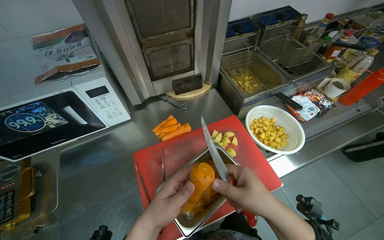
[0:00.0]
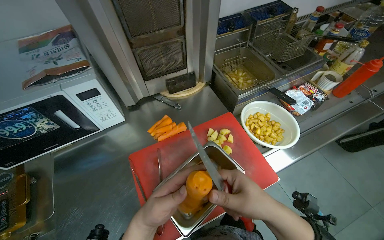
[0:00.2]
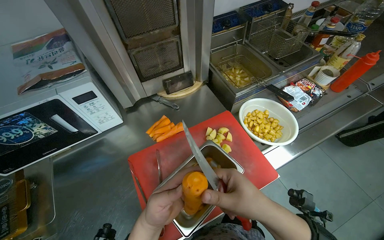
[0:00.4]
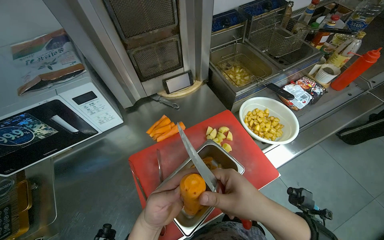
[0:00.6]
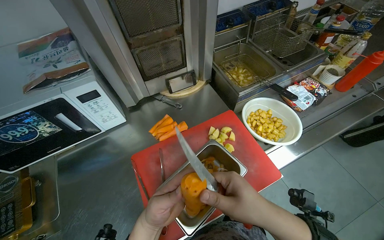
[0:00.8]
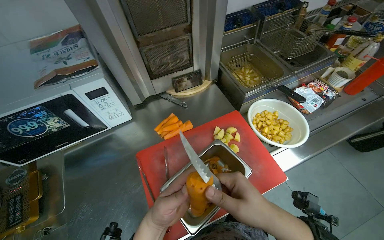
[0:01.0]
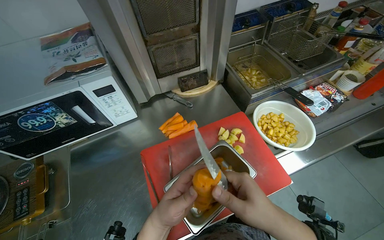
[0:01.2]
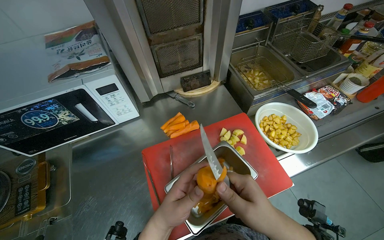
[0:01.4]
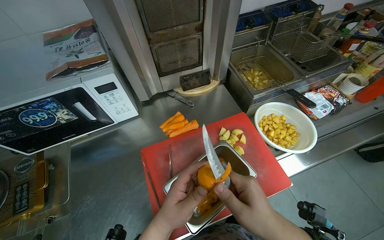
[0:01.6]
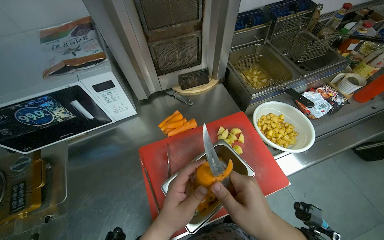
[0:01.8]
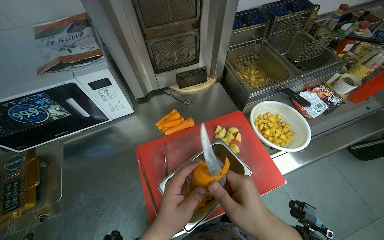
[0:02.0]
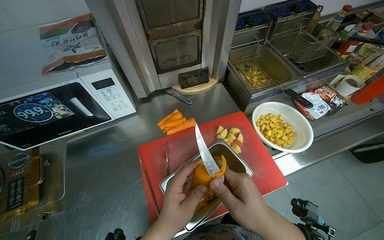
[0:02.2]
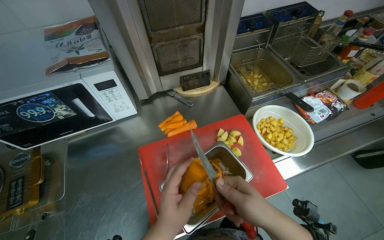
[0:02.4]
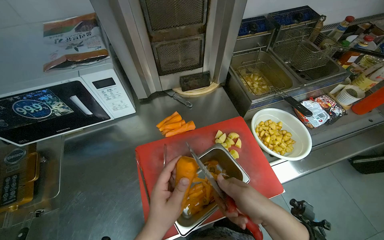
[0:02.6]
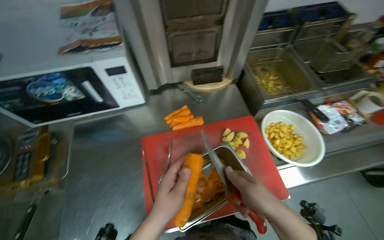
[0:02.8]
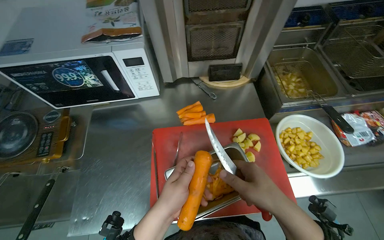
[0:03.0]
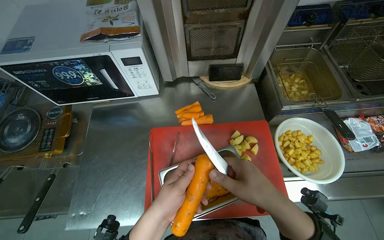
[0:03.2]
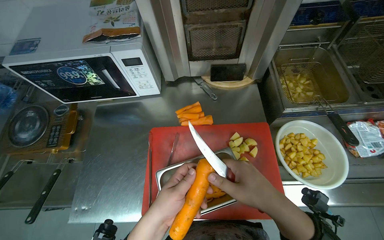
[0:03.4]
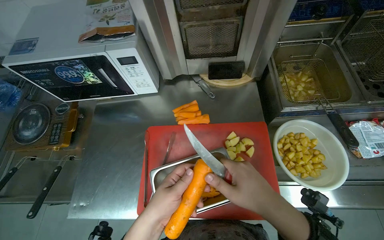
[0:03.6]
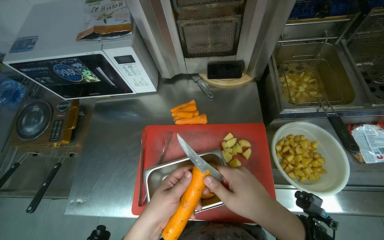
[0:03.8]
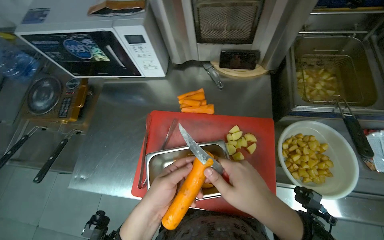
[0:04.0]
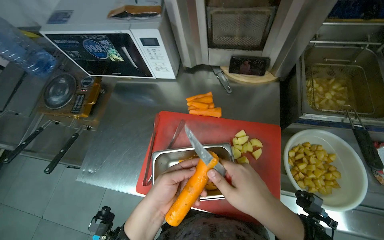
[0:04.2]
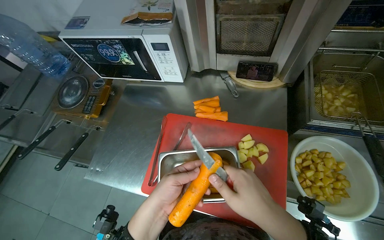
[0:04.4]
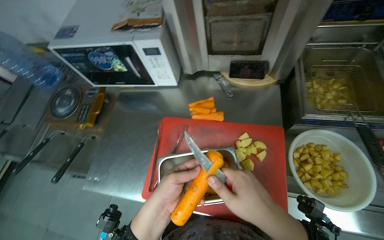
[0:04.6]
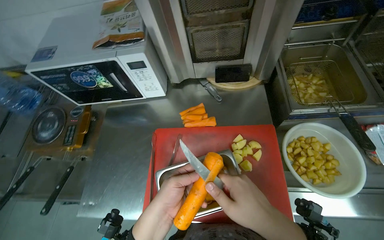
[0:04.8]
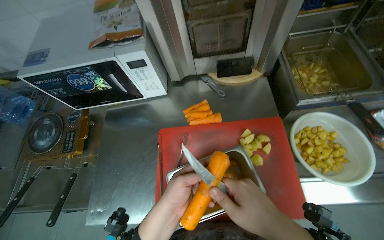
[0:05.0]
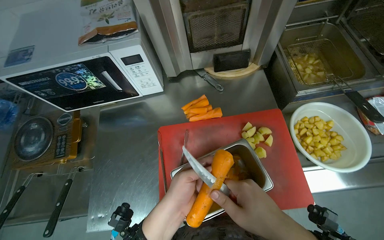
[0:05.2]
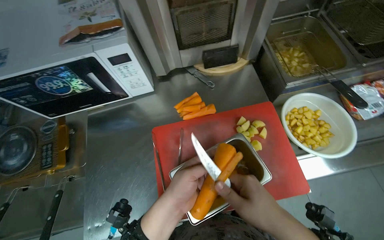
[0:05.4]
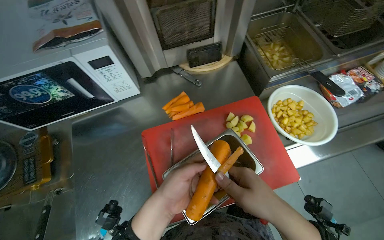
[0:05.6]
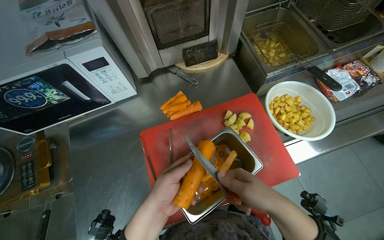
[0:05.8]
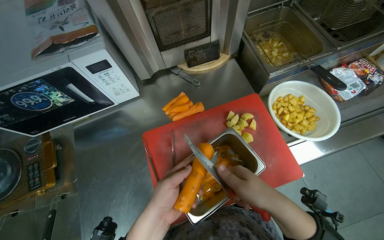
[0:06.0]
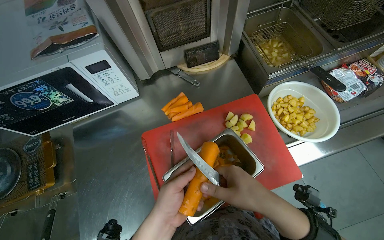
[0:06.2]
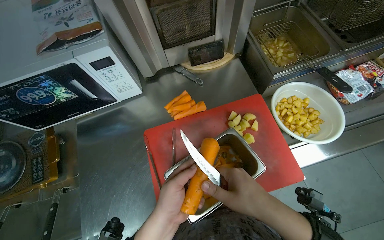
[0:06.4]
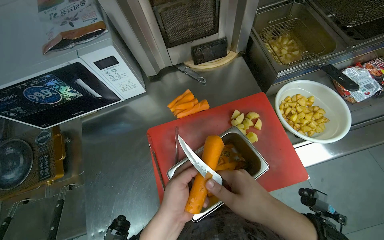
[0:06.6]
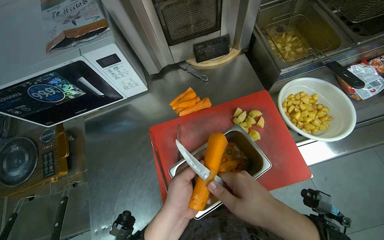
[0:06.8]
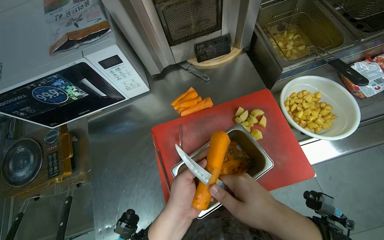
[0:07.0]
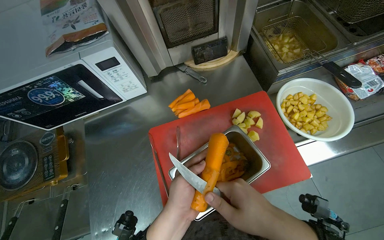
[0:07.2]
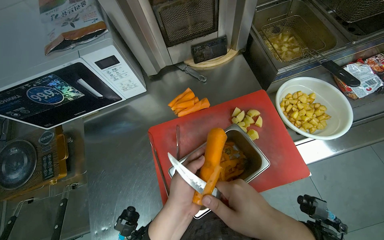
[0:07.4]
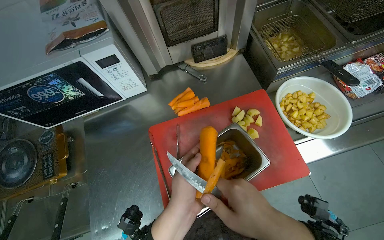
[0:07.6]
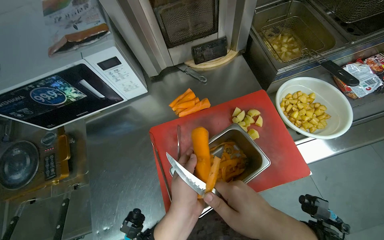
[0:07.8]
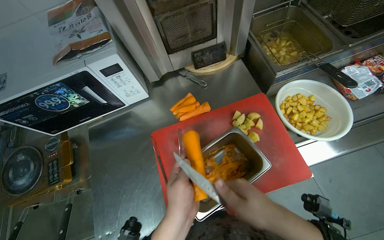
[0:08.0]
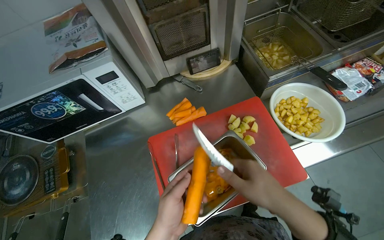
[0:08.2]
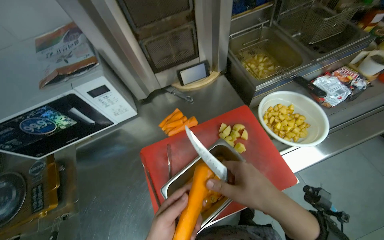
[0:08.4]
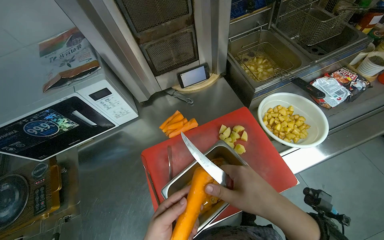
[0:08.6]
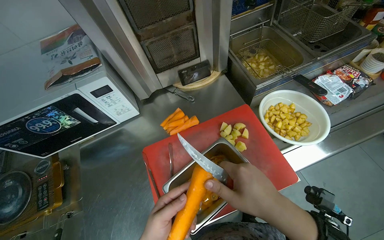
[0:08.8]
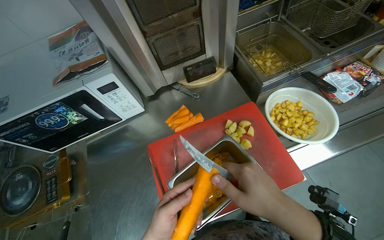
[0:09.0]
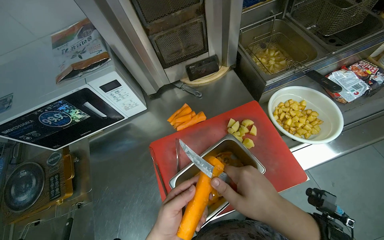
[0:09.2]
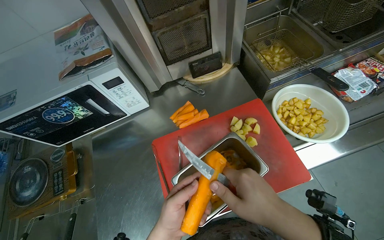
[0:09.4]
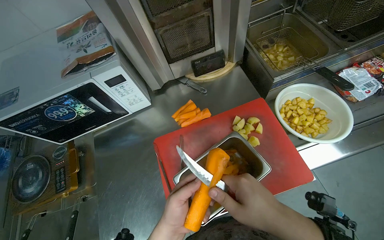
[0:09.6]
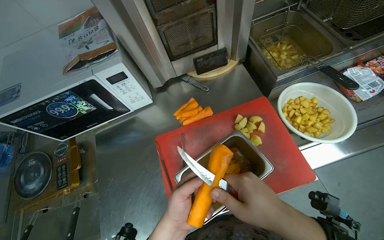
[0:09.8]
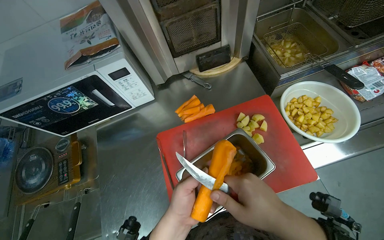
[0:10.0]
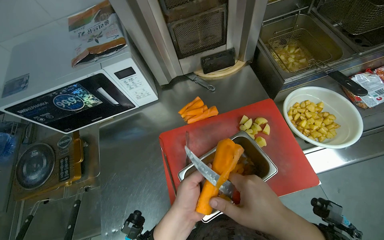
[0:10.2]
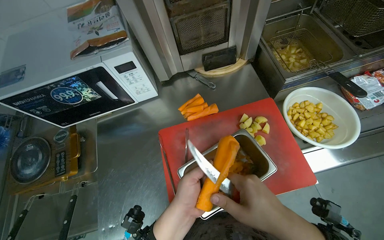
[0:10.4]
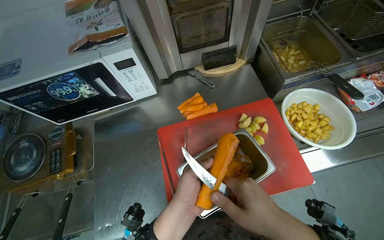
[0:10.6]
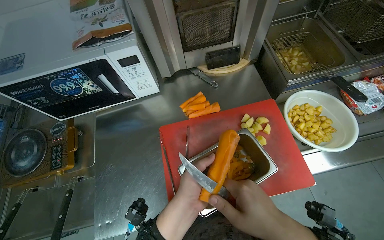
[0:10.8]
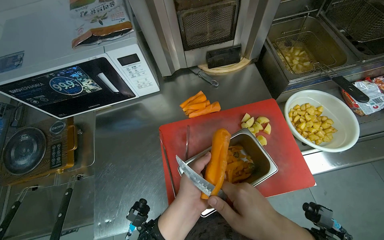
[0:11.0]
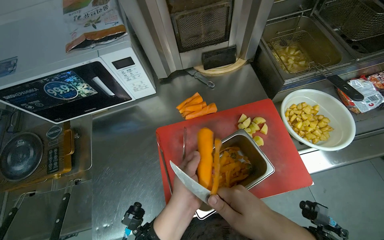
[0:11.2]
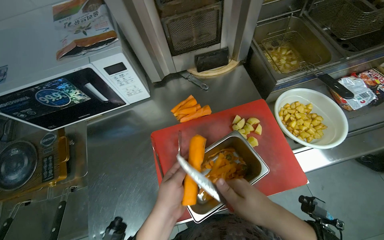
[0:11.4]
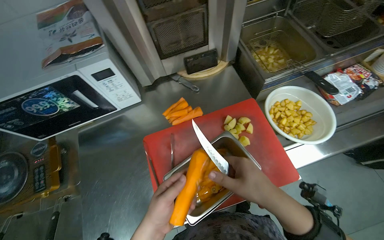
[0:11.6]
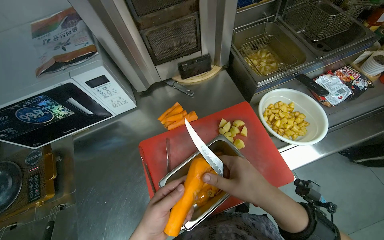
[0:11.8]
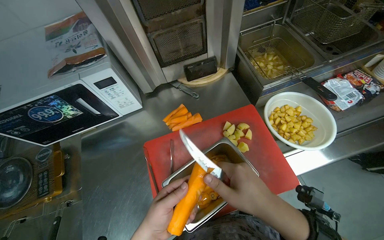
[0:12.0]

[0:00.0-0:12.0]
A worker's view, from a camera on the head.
Job: preparing food.
The whole recording: Peeling carrots. The worker peels carrots using a knife over a metal container.
0:03.0 to 0:04.4: The head rotates some 20 degrees to the left.
0:04.4 to 0:06.0: The head turns to the right by some 35 degrees.
0:06.0 to 0:07.6: The hands are busy where they are.
0:10.4 to 0:12.0: The hands are busy where they are.

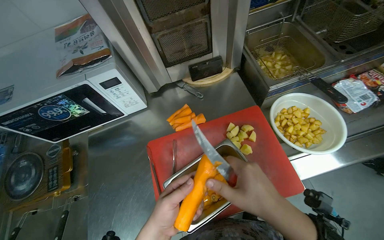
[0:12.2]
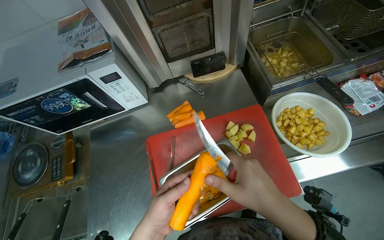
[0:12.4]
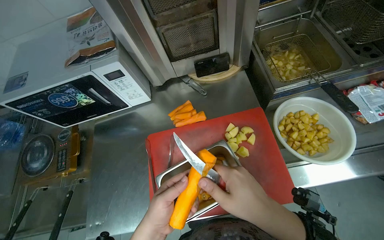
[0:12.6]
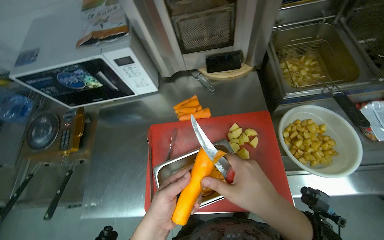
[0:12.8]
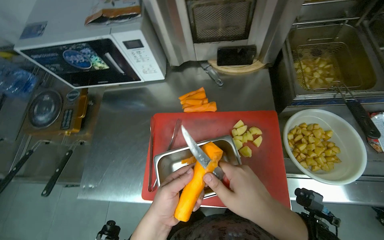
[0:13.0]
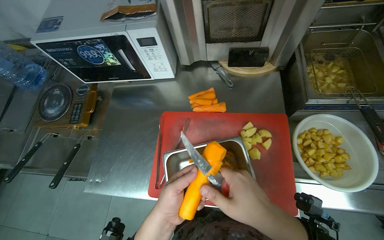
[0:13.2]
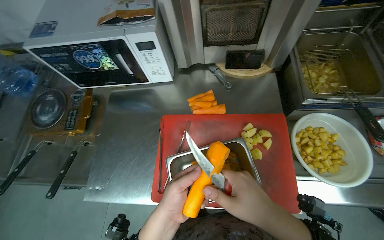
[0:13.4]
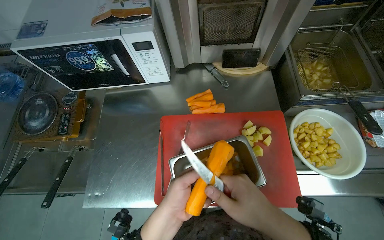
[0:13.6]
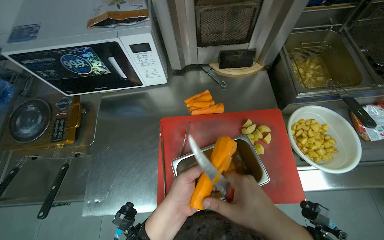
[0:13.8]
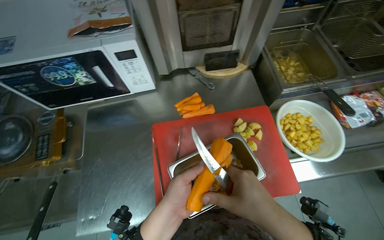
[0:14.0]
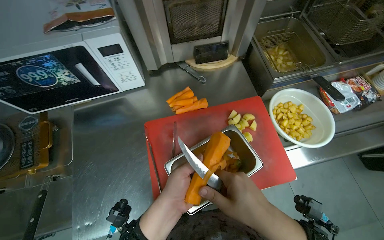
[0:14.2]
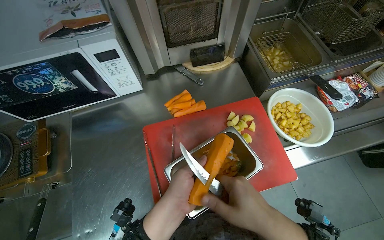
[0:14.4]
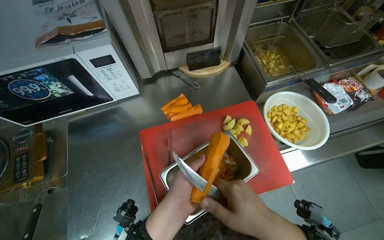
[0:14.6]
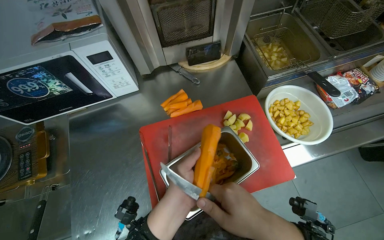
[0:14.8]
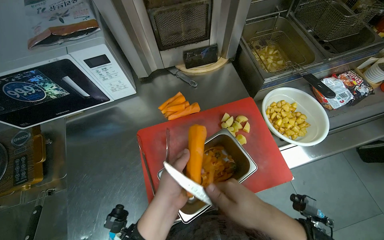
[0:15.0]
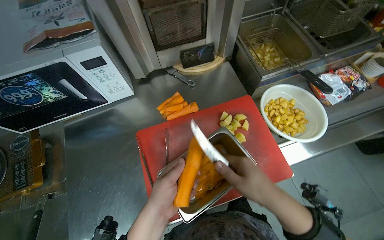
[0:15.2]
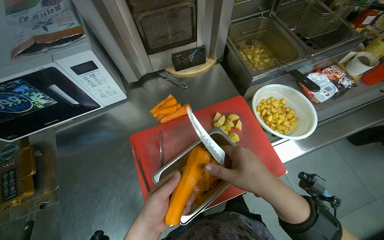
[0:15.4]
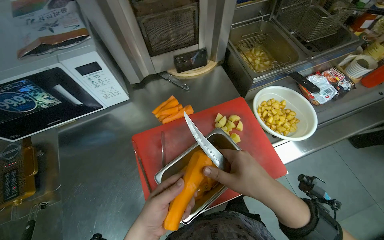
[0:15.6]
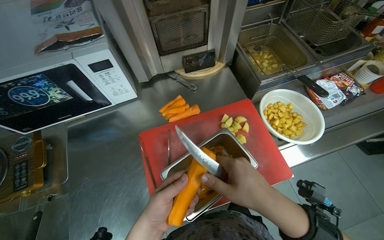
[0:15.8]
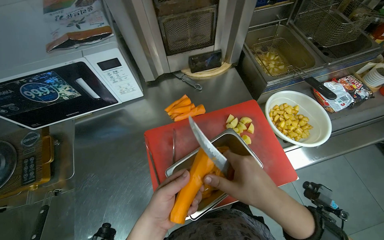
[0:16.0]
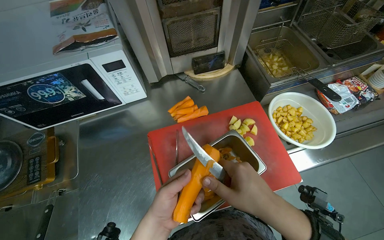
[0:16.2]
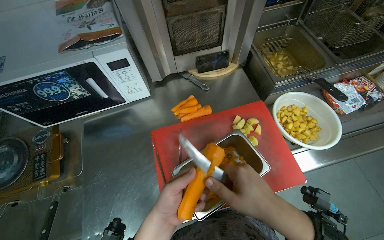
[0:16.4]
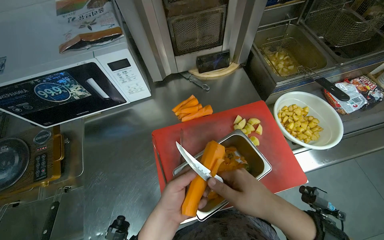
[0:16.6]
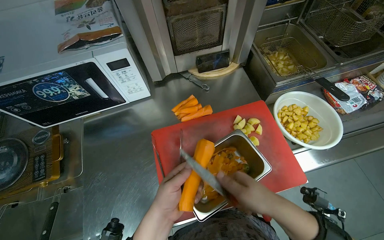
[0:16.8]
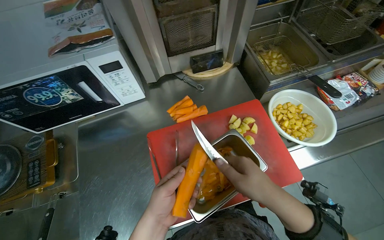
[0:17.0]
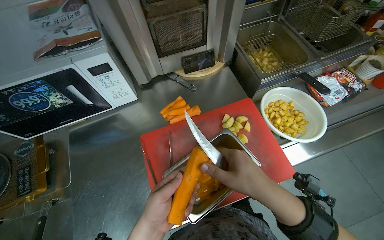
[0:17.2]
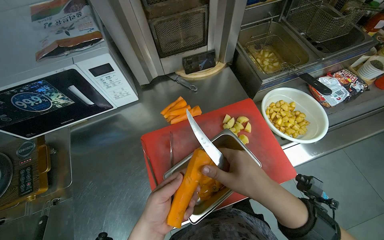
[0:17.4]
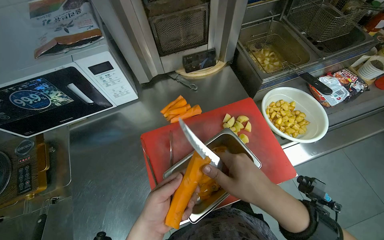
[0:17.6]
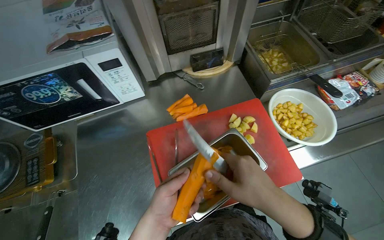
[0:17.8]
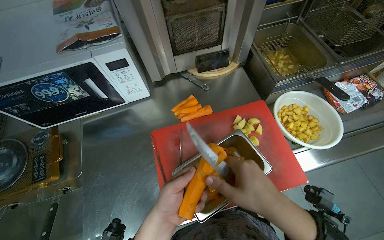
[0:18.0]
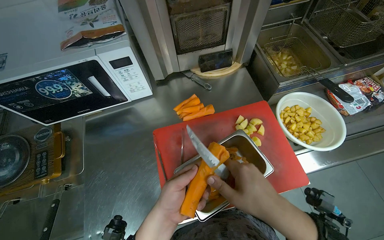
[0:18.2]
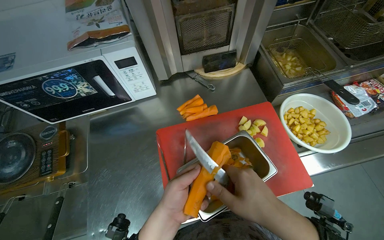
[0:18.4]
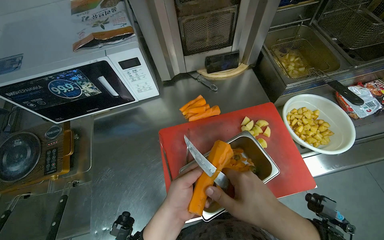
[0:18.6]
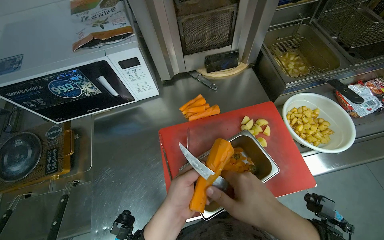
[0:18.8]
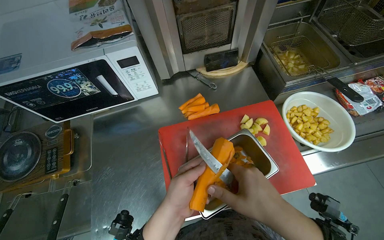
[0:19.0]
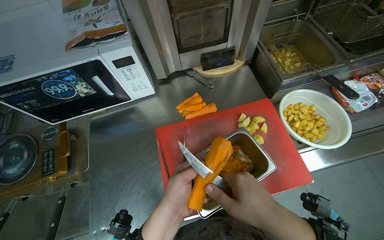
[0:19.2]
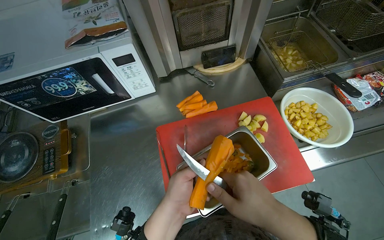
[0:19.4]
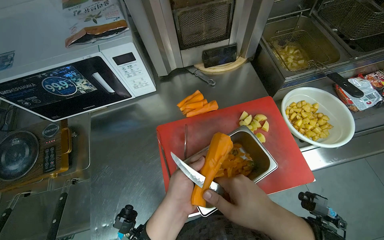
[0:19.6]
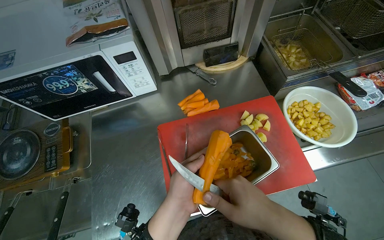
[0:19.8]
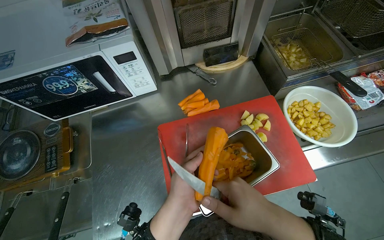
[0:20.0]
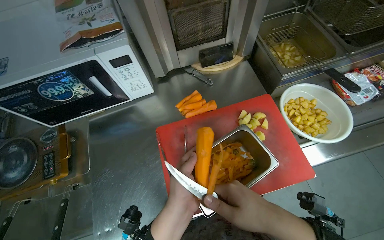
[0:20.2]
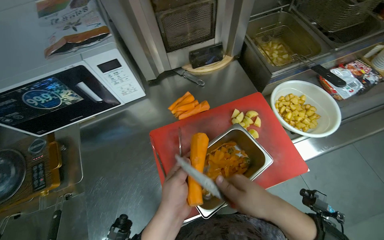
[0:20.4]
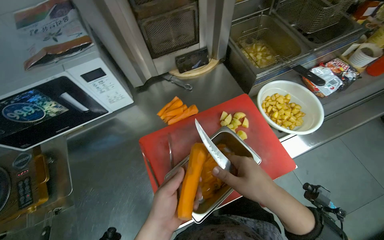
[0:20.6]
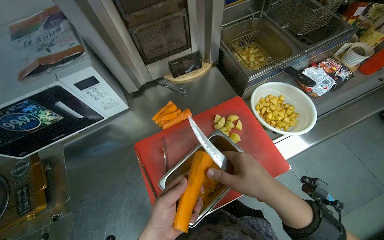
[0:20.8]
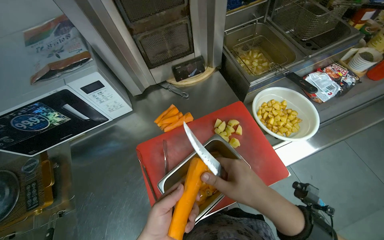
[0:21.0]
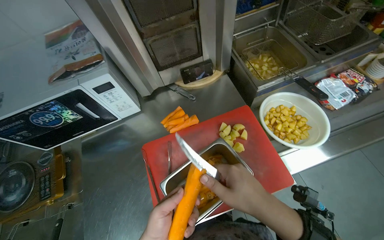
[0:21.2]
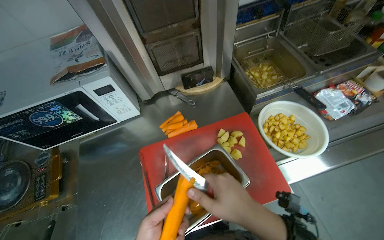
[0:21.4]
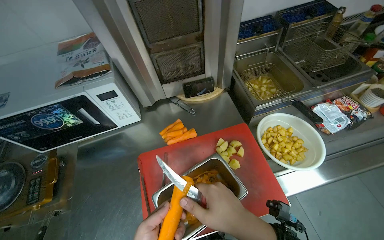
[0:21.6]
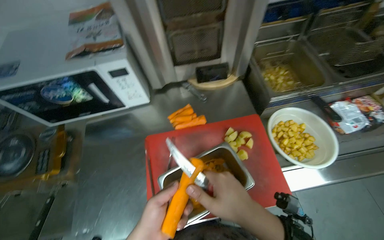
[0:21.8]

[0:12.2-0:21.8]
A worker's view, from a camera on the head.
Job: preparing food.
The whole recording: Peeling carrots. The worker peels carrots using a knife over a metal container.
0:15.4 to 0:20.2: The hands make small movements and keep their place.
